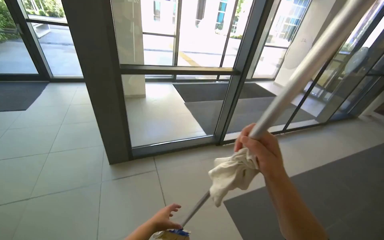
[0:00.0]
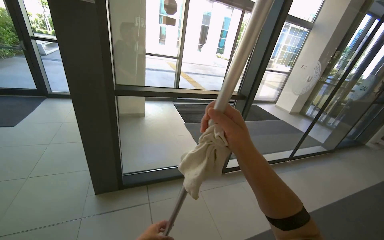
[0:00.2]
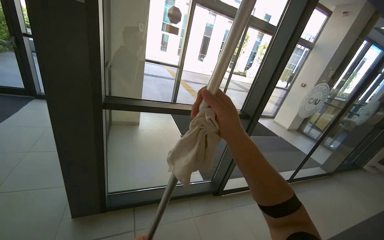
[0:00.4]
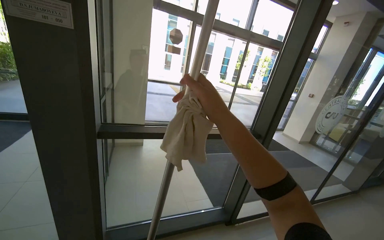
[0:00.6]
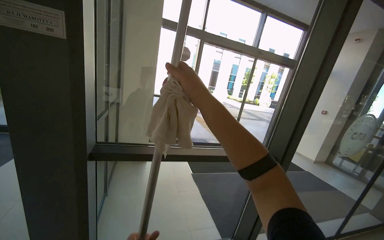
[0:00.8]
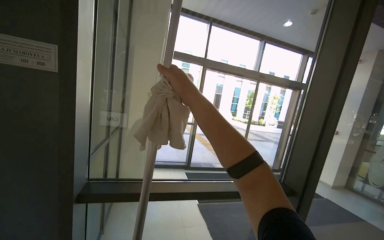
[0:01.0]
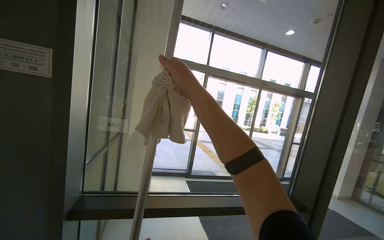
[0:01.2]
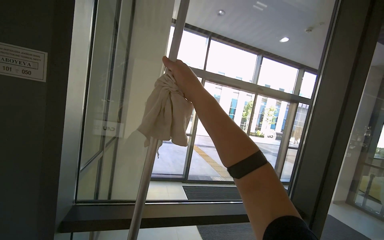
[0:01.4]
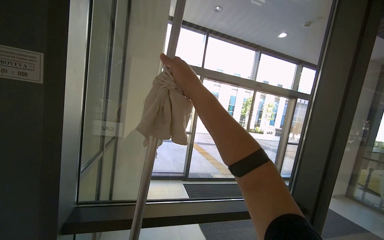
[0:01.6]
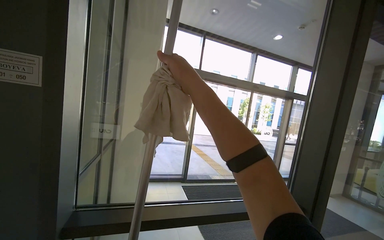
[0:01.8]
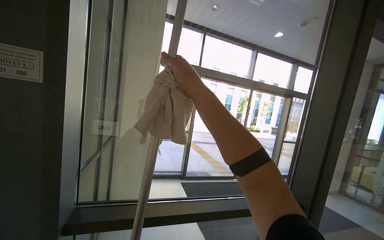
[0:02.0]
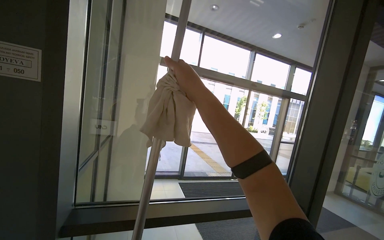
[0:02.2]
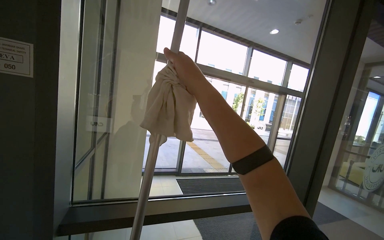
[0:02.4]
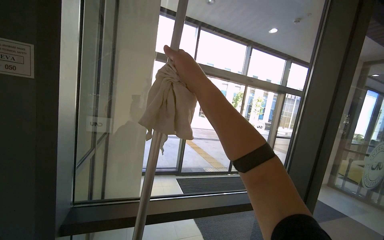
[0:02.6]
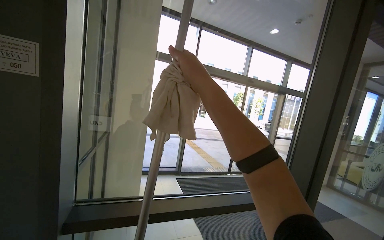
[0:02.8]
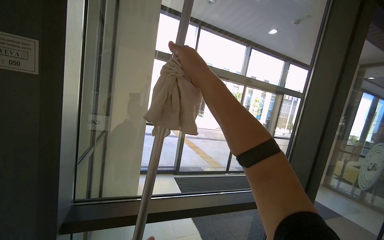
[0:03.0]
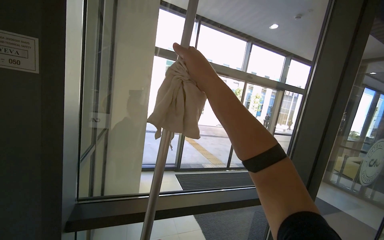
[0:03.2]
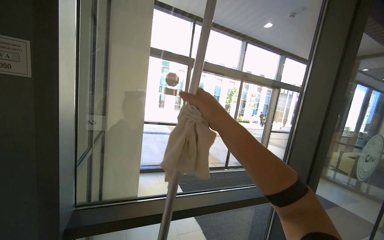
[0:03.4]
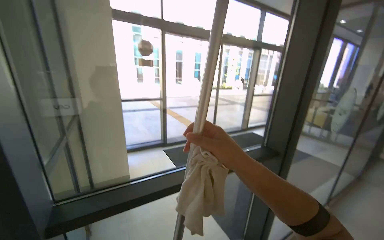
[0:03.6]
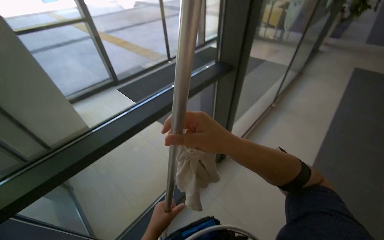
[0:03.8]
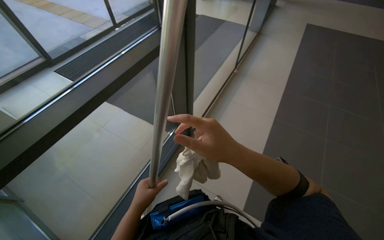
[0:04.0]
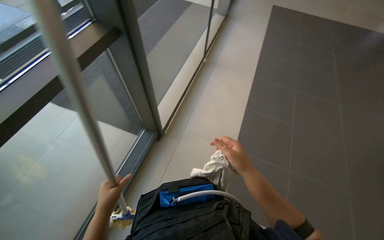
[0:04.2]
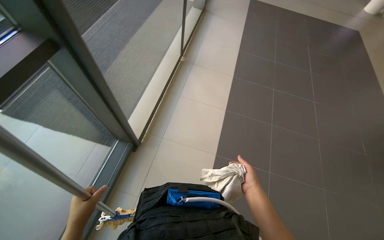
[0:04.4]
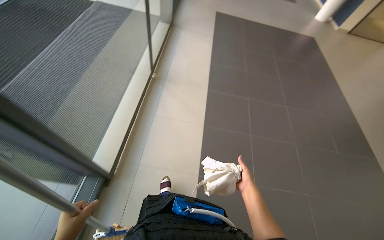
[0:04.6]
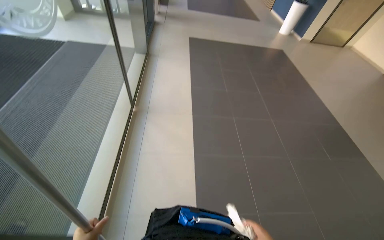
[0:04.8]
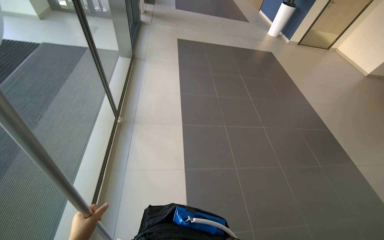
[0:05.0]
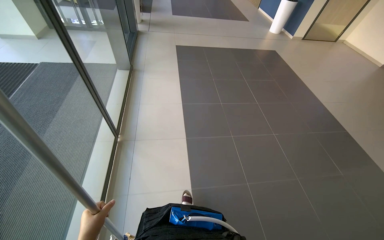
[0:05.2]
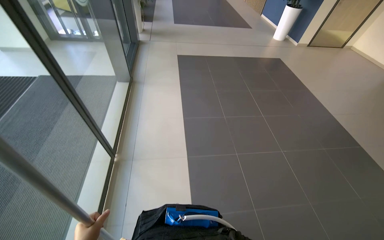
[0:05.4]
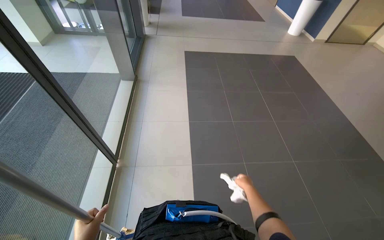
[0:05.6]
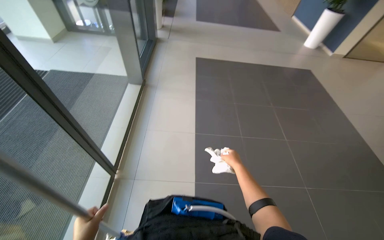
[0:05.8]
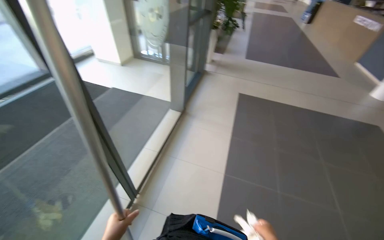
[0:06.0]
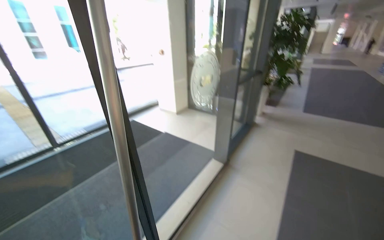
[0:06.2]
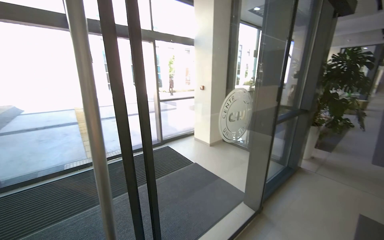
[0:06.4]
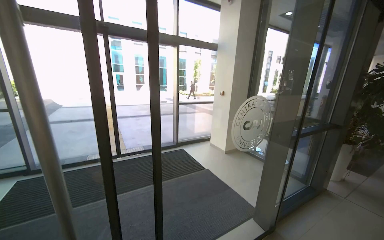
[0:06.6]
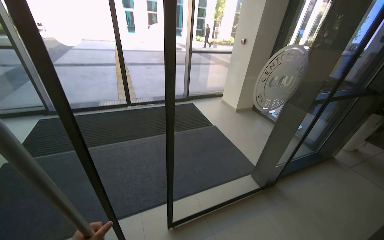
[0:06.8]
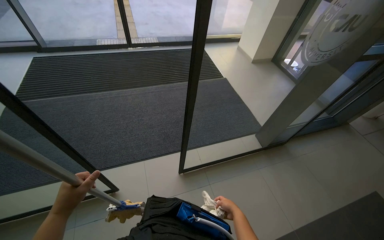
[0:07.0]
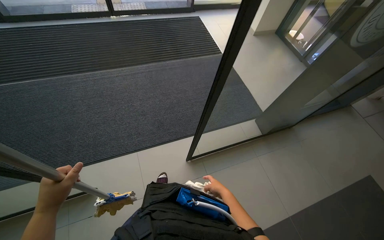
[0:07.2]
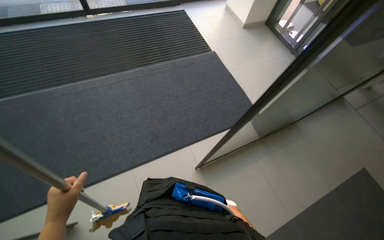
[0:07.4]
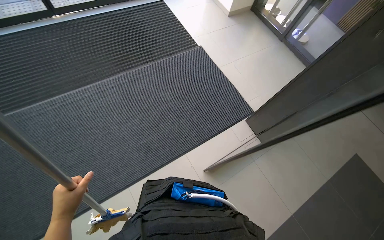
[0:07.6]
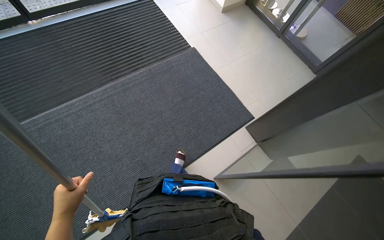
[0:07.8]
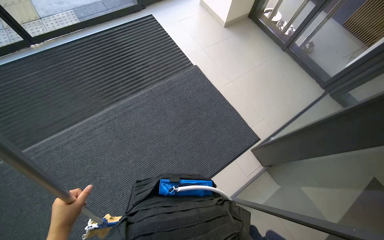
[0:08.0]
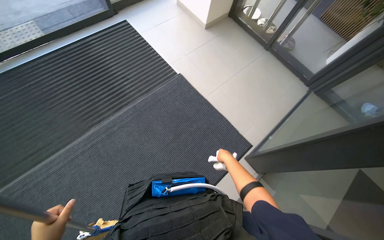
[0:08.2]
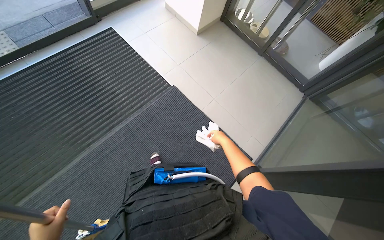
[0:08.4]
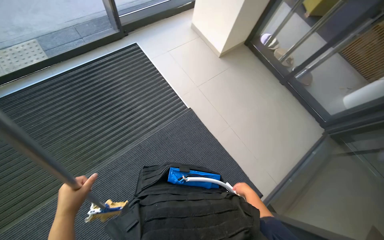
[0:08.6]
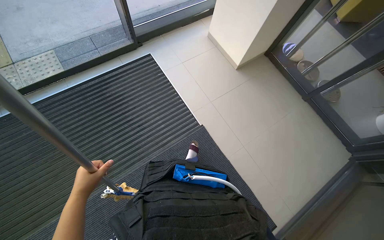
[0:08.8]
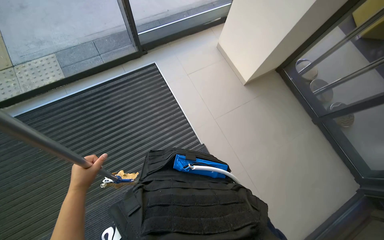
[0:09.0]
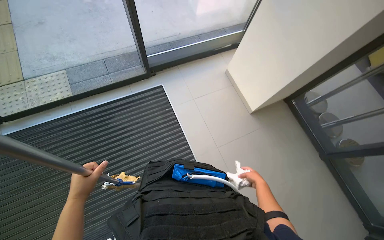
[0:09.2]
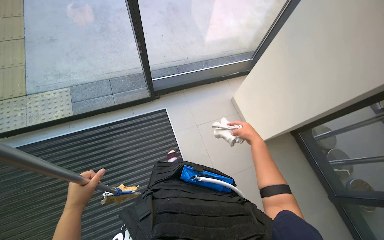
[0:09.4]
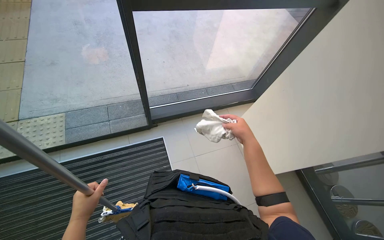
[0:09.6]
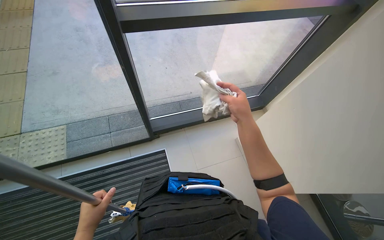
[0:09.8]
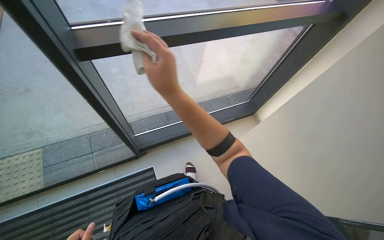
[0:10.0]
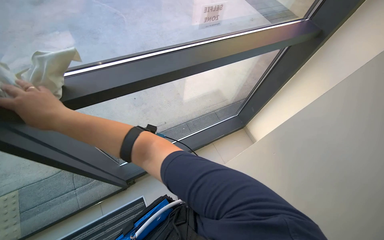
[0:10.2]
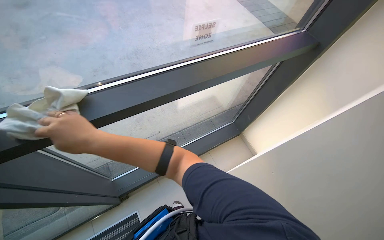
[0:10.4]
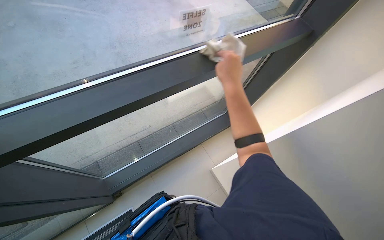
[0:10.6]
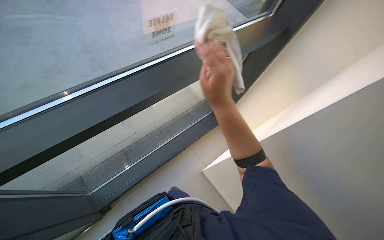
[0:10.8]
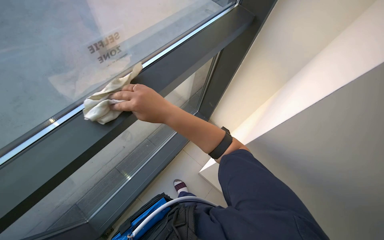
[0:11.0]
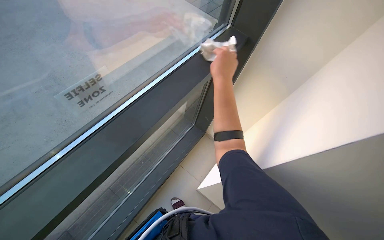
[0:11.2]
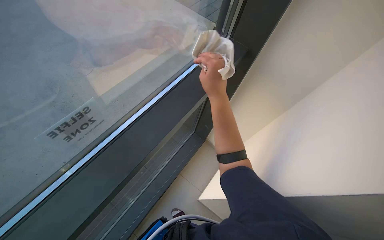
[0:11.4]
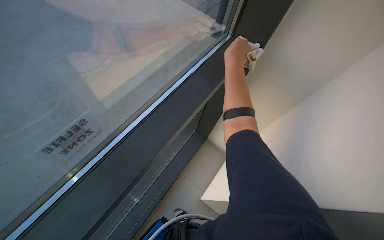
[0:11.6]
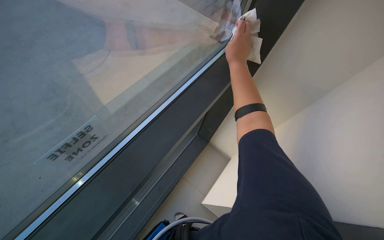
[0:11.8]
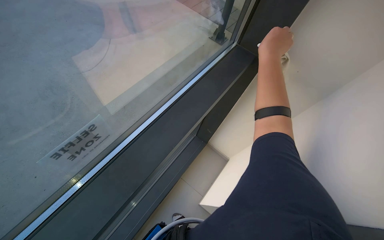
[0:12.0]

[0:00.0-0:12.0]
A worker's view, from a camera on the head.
Job: cleaning windows.
The whole recording: Cleaning windows and frames. The worker cleans the windows and frames with a long-handled tool and a cloth.
0:00.0 to 0:01.6: The wearer moves roughly 90 cm. The camera pitches upward, by some 30 degrees.
0:03.0 to 0:04.4: The wearer moves some 50 cm. The wearer looks approximately 55 degrees further to the right. The wearer looks some 55 degrees further downward.
0:04.4 to 0:06.0: The camera is carried approximately 70 cm. The wearer looks approximately 25 degrees further upward.
0:06.0 to 0:07.6: The head turns to the left by roughly 40 degrees. The view tips downward by about 20 degrees.
0:07.6 to 0:09.0: The camera travels roughly 1 m.
0:10.4 to 0:12.0: The head turns to the right by some 25 degrees.

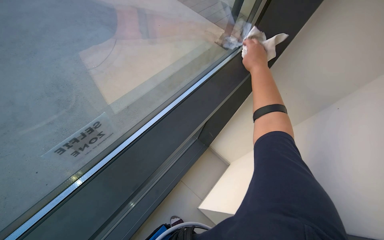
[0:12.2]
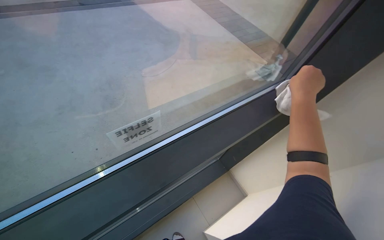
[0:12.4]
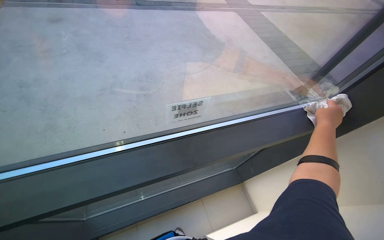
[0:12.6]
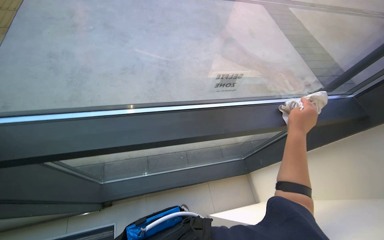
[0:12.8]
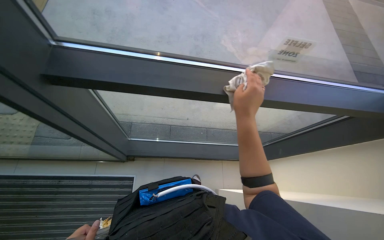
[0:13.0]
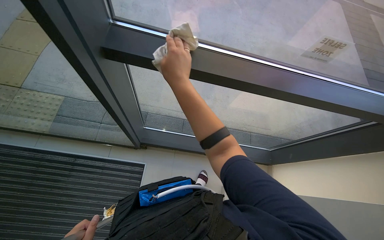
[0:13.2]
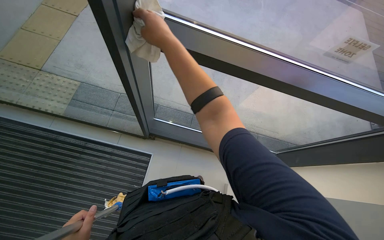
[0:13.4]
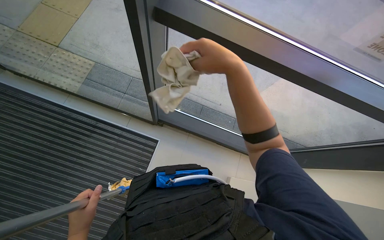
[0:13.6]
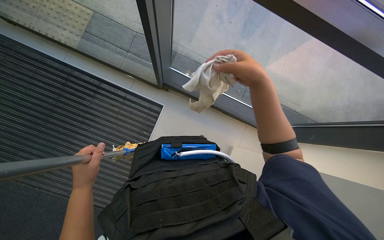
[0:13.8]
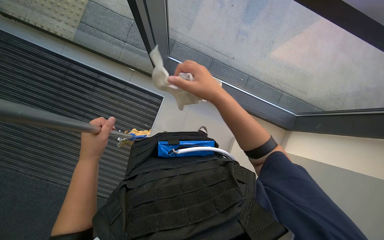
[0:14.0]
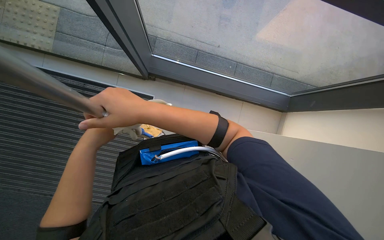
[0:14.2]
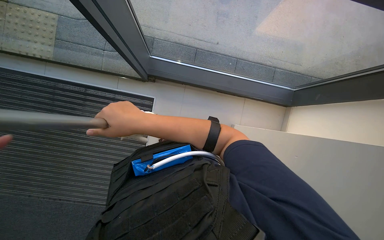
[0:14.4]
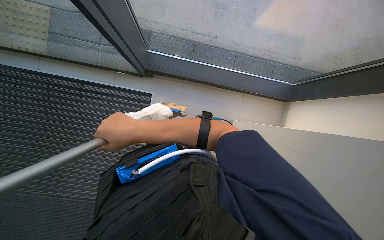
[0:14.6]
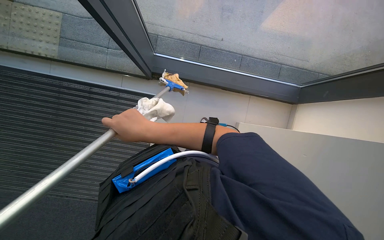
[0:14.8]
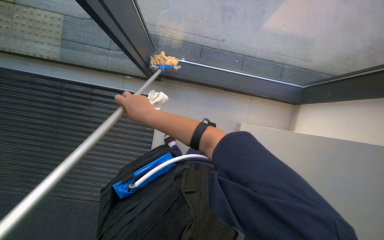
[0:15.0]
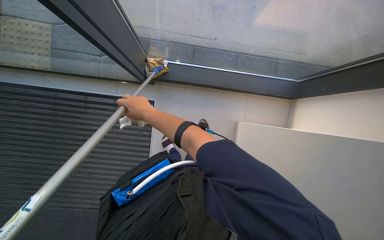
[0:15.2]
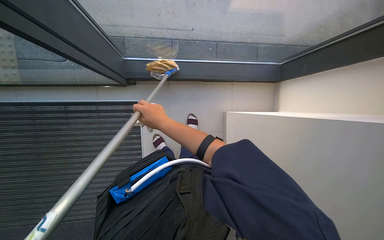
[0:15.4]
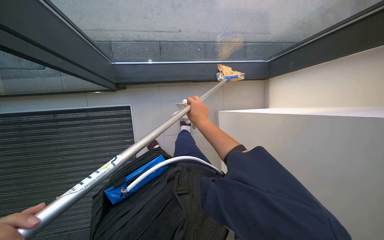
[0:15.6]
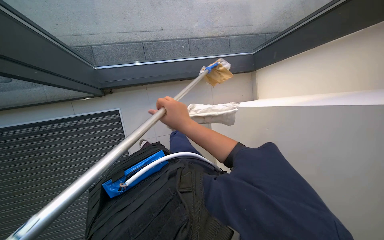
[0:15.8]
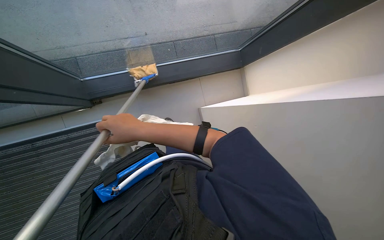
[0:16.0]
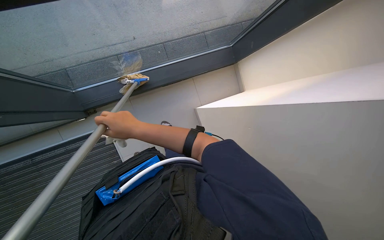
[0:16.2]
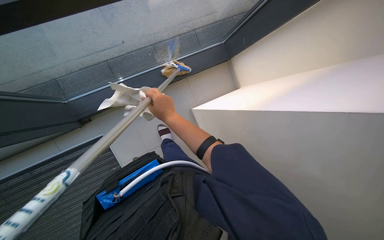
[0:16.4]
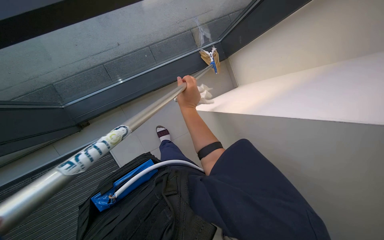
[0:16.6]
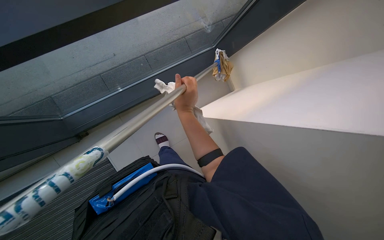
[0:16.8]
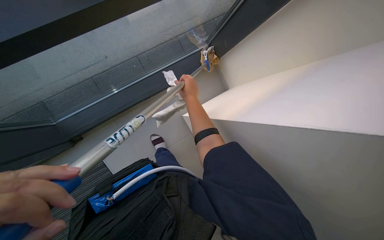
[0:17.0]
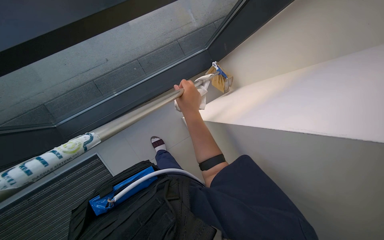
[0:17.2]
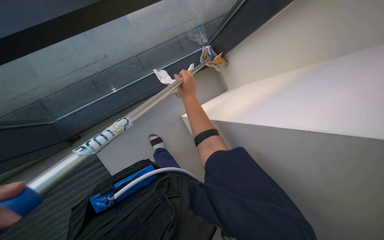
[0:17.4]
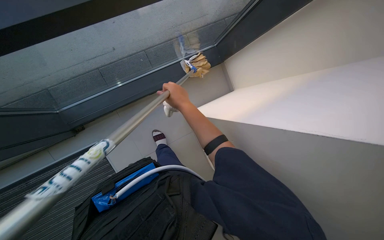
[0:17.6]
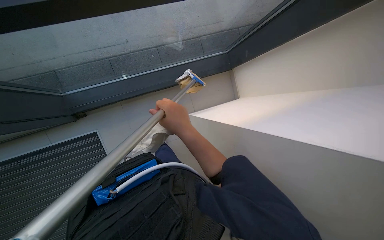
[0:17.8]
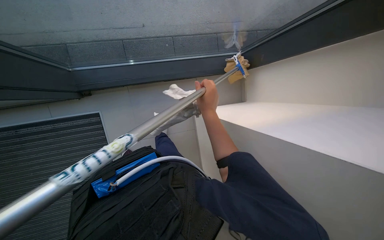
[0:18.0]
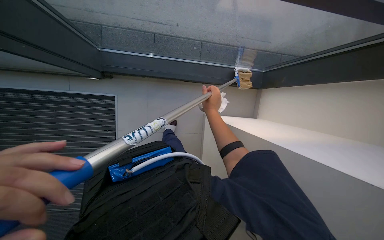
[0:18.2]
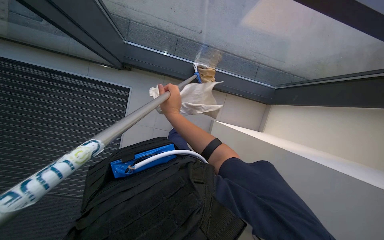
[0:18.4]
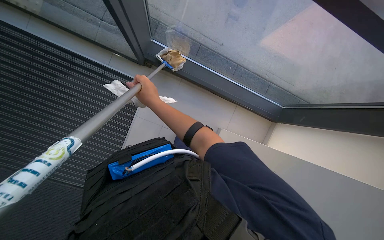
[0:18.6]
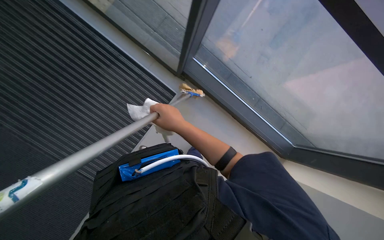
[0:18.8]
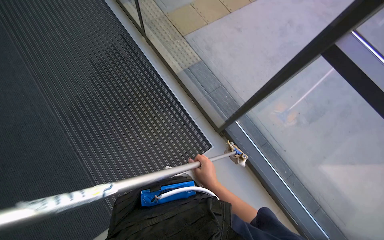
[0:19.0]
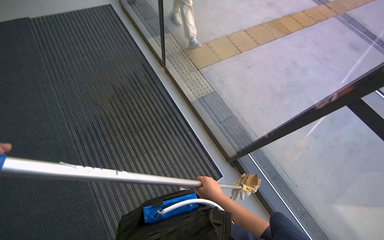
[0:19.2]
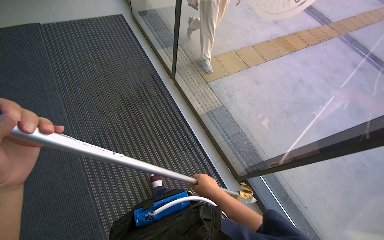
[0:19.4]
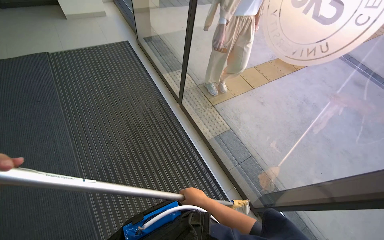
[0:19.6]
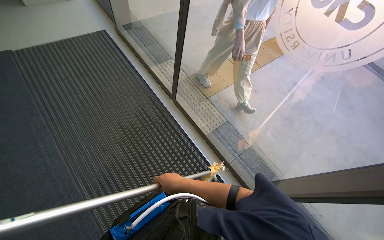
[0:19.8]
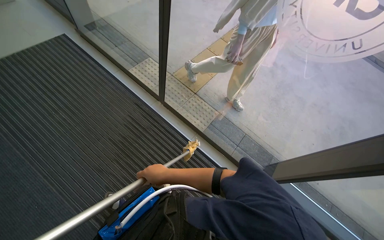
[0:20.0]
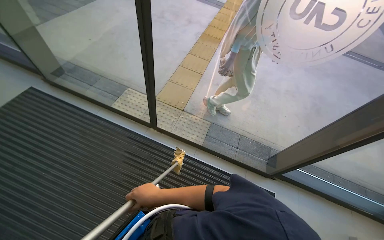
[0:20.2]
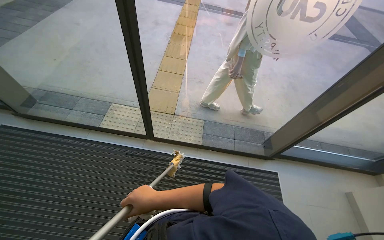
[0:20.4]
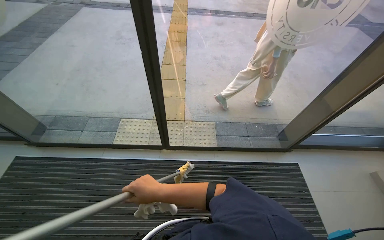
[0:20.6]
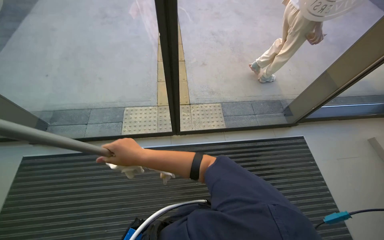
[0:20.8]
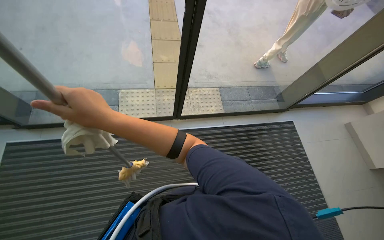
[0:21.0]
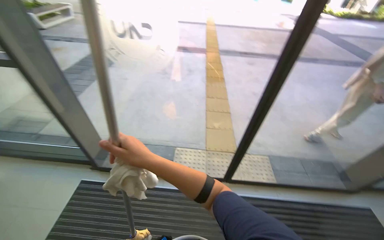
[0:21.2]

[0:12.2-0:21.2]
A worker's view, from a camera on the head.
Job: cleaning windows.
The whole recording: Cleaning windows and frames. The worker cleans the windows and frames with a long-handled tool and a cloth.
0:13.8 to 0:15.2: The right hand moves farther from the camera and to the left, about 20 cm.
0:15.2 to 0:16.6: The scene turns approximately 30 degrees counterclockwise in the picture. The right hand heads to the right, covering approximately 40 cm.
0:16.6 to 0:18.2: Everything in view rotates about 30 degrees clockwise.
0:18.2 to 0:19.8: The camera pitches upward, by about 50 degrees. The scene turns approximately 50 degrees clockwise in the picture.
0:19.8 to 0:21.2: The head travels some 1 m. The scene rotates counterclockwise by about 40 degrees.
